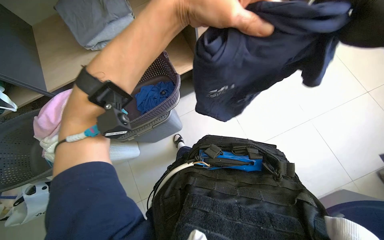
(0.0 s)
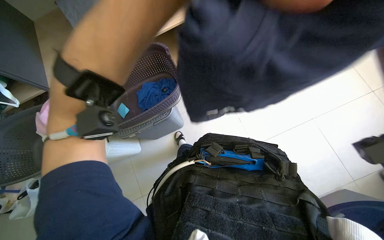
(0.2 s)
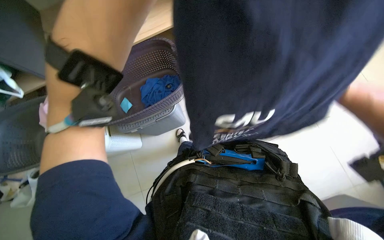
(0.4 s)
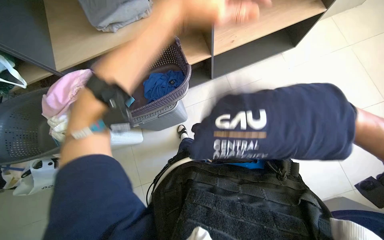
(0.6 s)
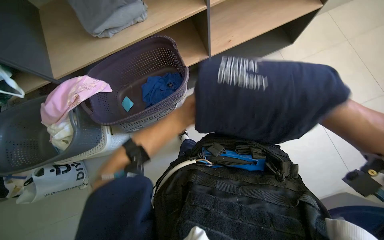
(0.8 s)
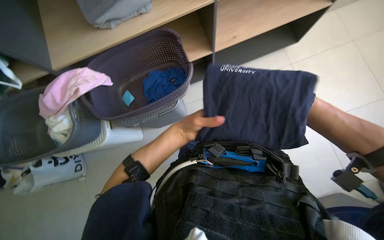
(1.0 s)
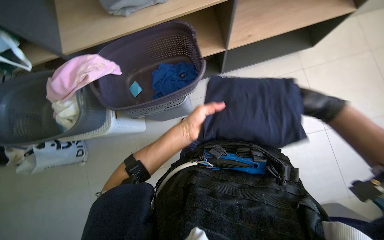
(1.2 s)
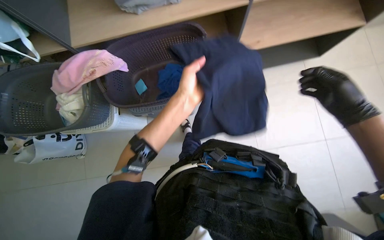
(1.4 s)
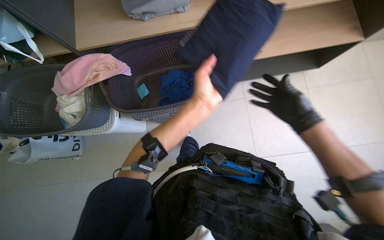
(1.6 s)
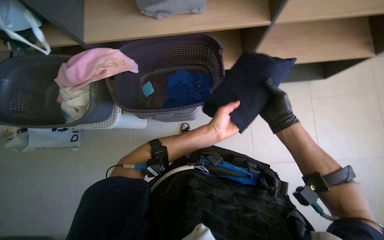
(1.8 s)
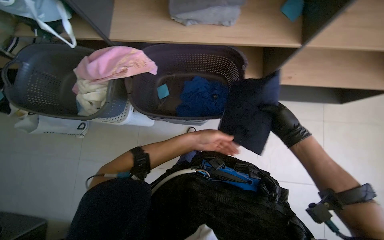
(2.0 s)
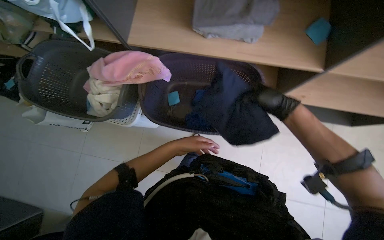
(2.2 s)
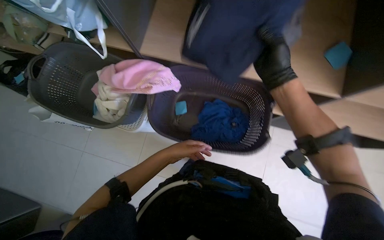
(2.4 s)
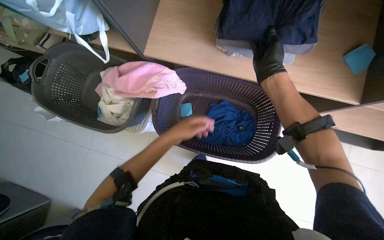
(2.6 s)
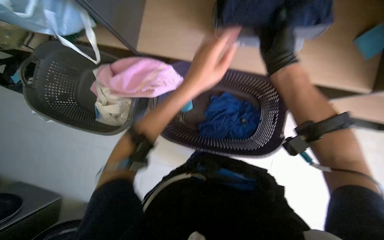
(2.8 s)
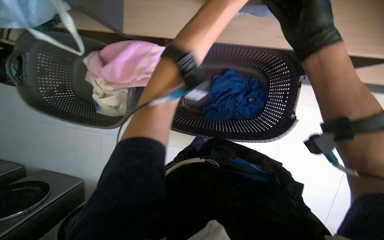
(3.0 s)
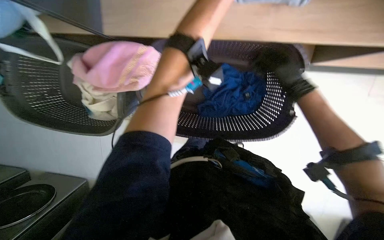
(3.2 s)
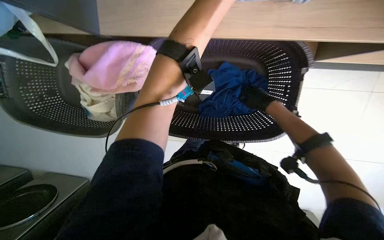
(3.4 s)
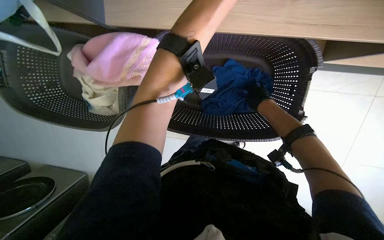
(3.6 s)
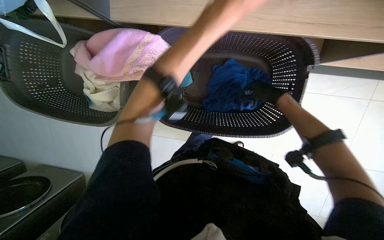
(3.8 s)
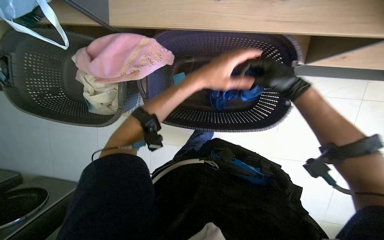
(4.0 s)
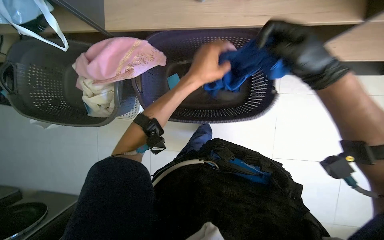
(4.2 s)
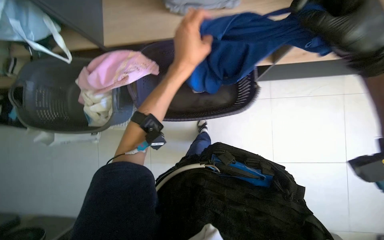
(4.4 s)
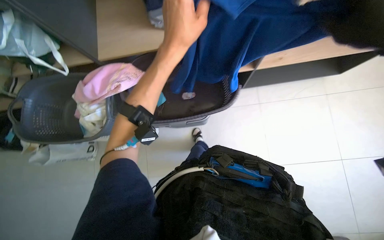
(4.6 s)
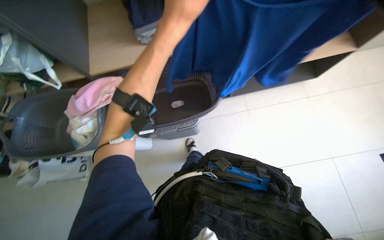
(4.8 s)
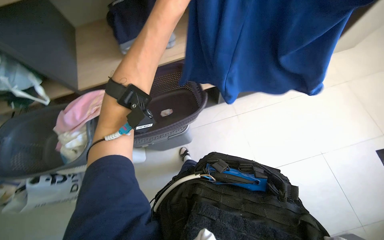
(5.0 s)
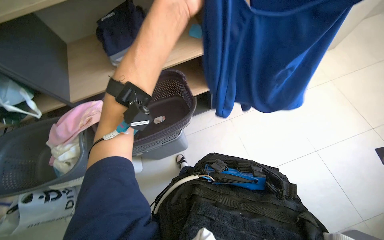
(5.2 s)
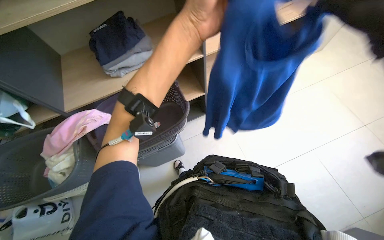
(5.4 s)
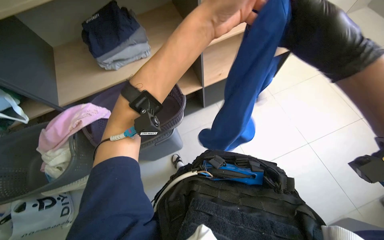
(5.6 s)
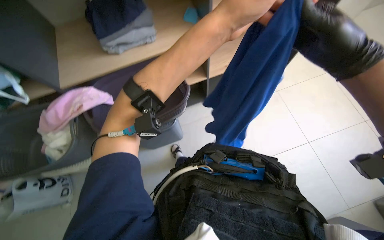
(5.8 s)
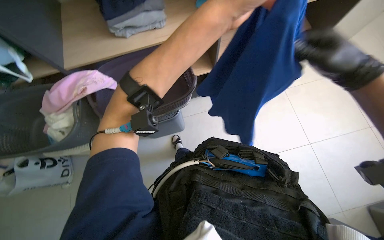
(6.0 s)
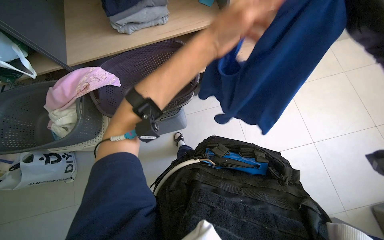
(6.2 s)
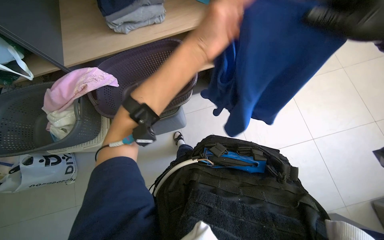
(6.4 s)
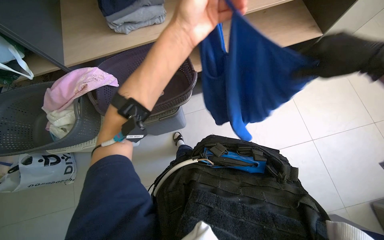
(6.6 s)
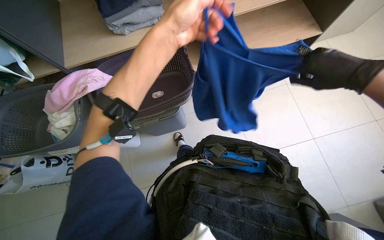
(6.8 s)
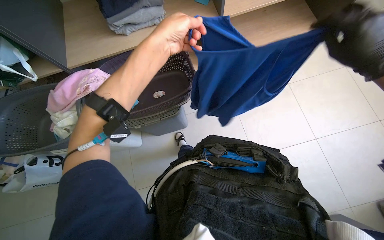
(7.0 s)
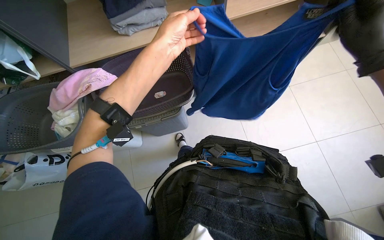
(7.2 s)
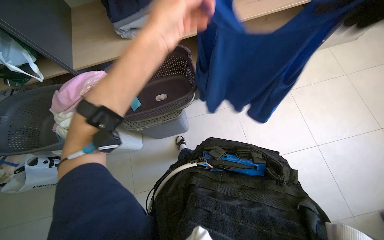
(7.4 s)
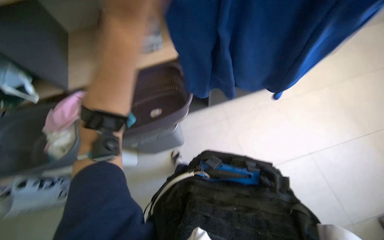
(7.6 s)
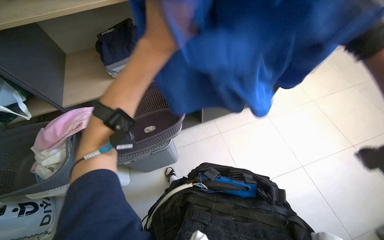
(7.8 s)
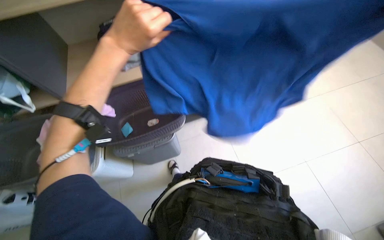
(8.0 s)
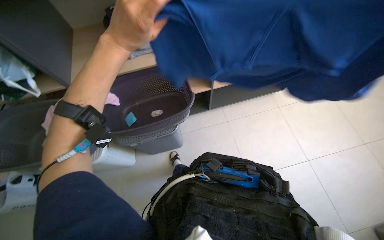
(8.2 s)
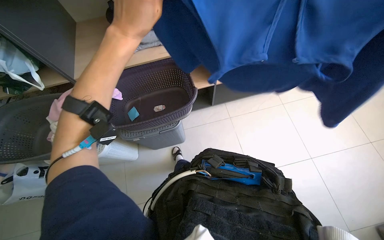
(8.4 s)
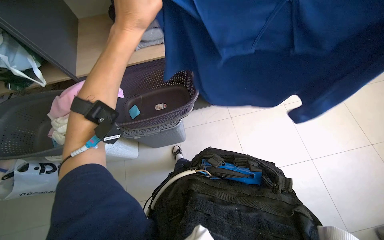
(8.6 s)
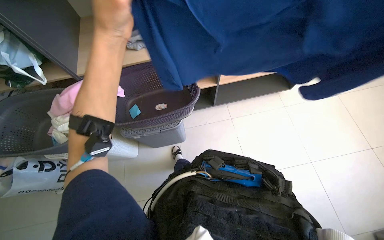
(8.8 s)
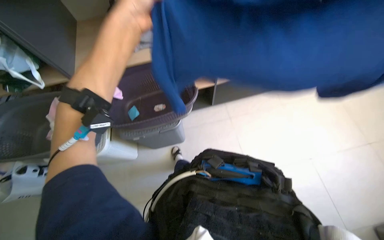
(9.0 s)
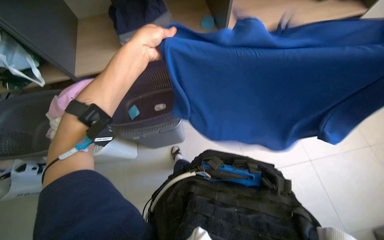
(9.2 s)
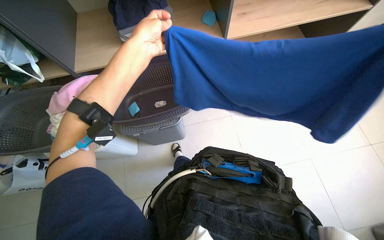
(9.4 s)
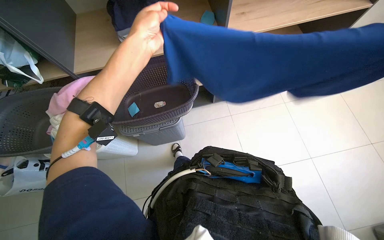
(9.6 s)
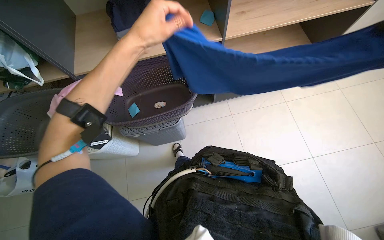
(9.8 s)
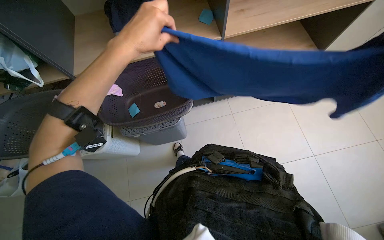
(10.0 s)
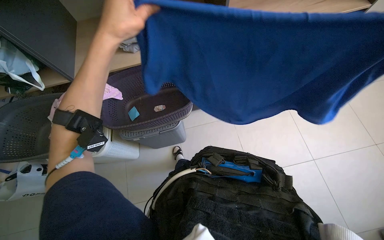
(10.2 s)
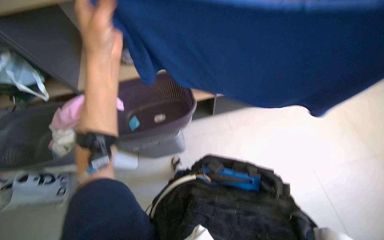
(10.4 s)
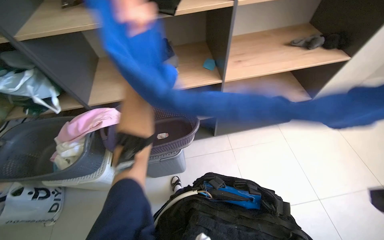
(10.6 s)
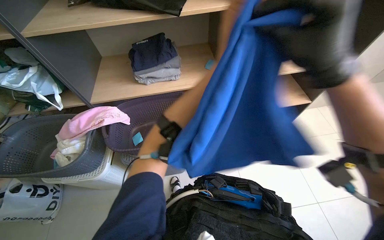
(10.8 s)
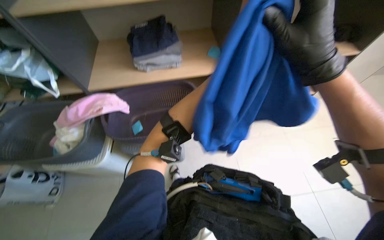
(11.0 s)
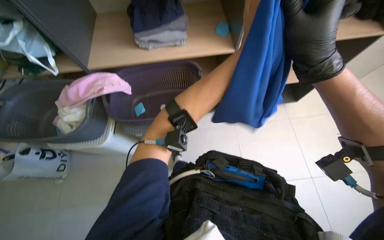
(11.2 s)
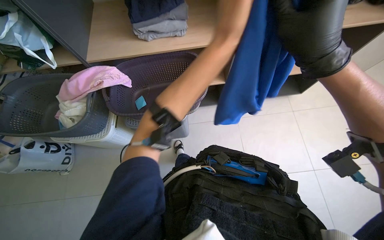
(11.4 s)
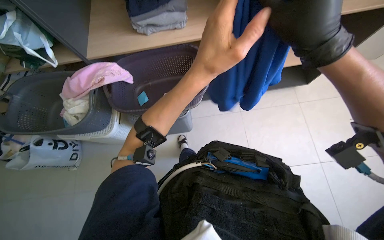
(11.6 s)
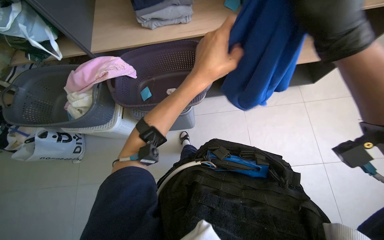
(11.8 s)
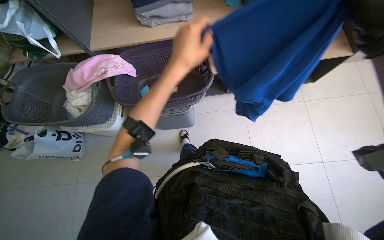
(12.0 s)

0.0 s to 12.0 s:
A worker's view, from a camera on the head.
Job: managing laundry.
The whole recording: Folding and placing clothes on shelf. The worker folds various items of clothing and places them onto a shelf.
1.6 to 3.0 s: The camera pitches downward, by about 15 degrees. The right hand goes approximately 50 cm up the picture and to the left.
4.4 to 6.0 s: The view tips upward by about 15 degrees.
6.0 to 7.6 s: The left hand goes some 15 cm to the left.

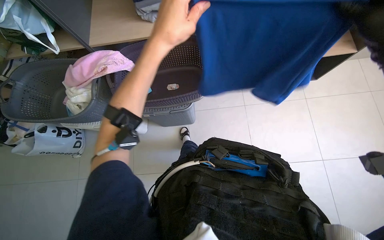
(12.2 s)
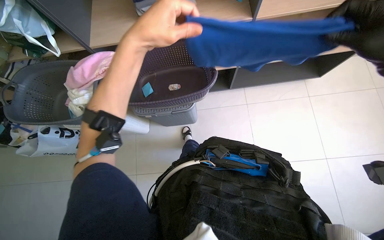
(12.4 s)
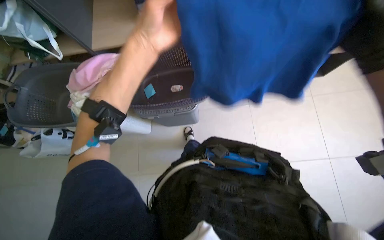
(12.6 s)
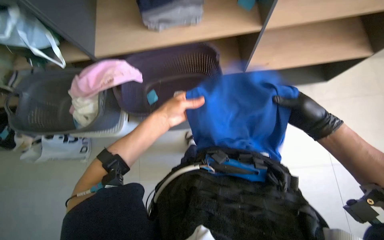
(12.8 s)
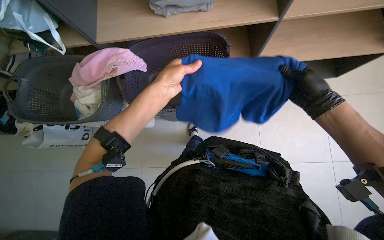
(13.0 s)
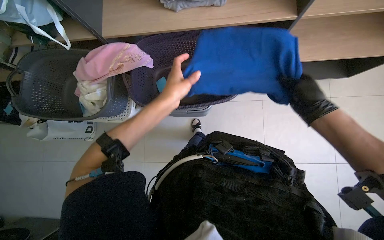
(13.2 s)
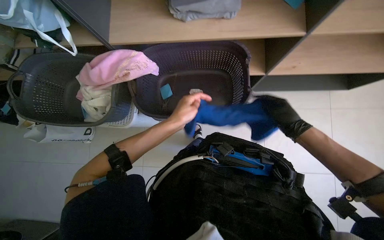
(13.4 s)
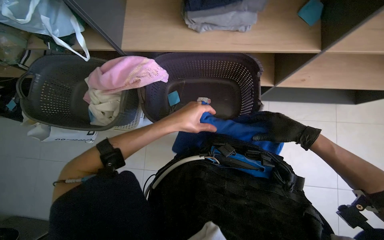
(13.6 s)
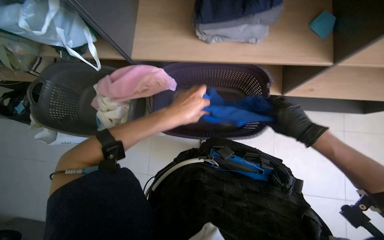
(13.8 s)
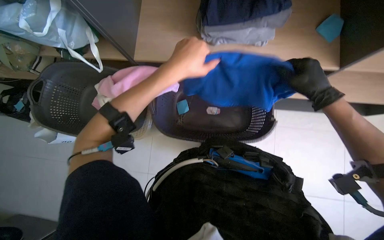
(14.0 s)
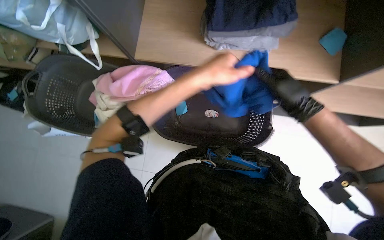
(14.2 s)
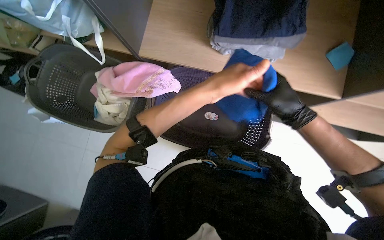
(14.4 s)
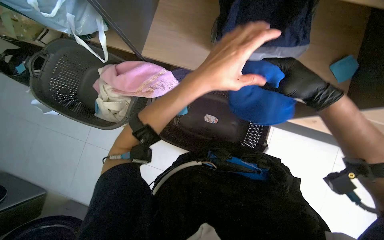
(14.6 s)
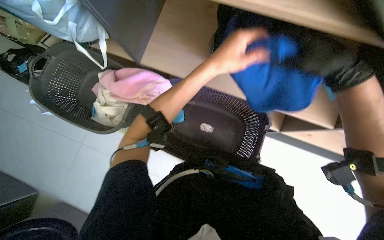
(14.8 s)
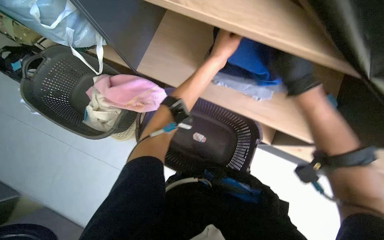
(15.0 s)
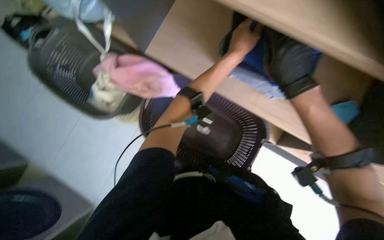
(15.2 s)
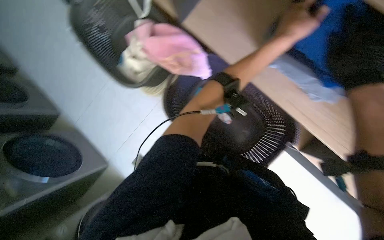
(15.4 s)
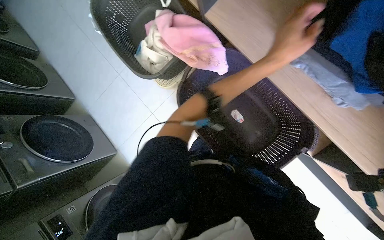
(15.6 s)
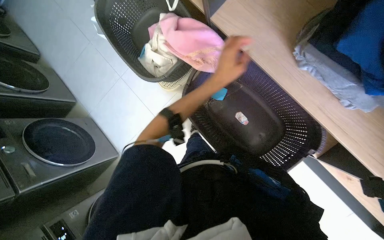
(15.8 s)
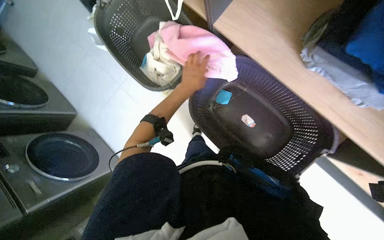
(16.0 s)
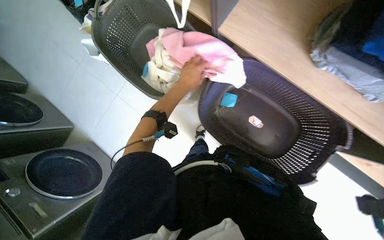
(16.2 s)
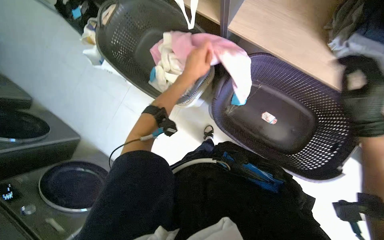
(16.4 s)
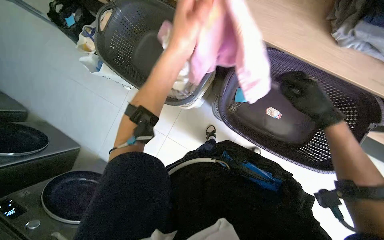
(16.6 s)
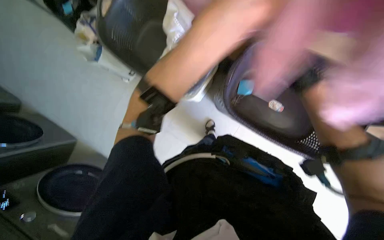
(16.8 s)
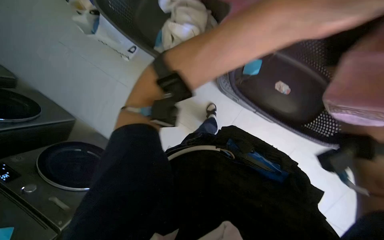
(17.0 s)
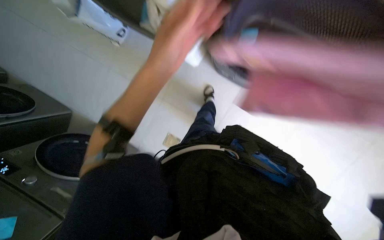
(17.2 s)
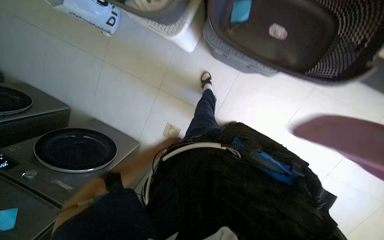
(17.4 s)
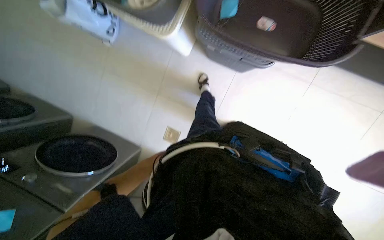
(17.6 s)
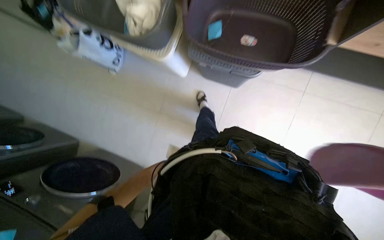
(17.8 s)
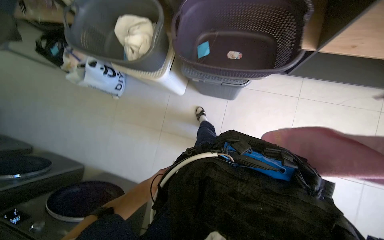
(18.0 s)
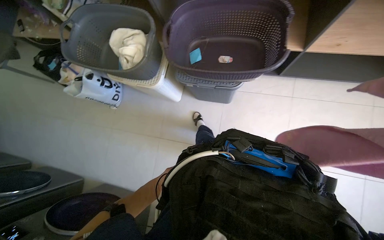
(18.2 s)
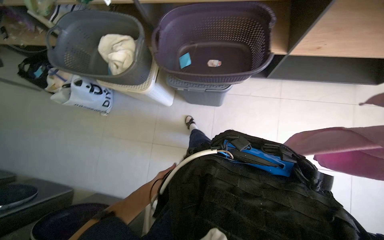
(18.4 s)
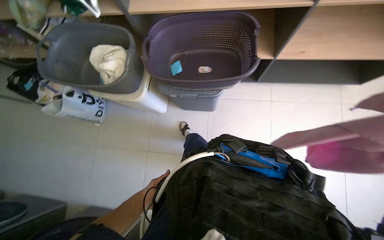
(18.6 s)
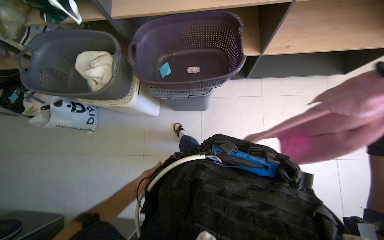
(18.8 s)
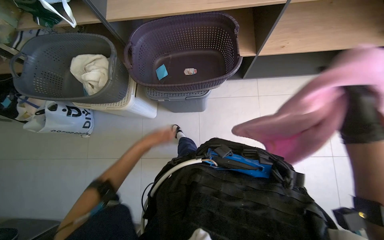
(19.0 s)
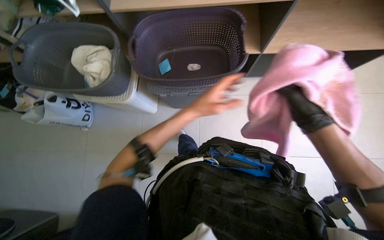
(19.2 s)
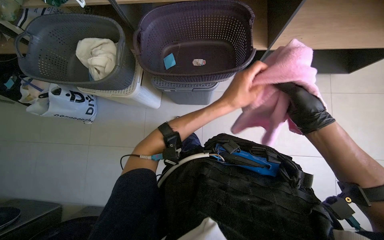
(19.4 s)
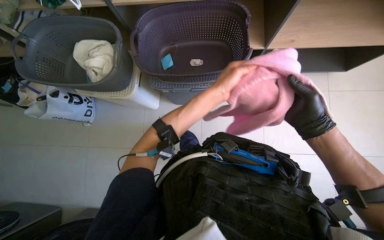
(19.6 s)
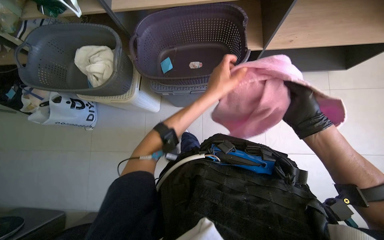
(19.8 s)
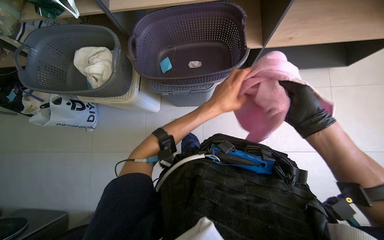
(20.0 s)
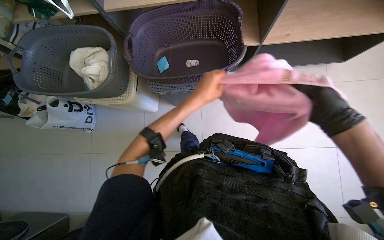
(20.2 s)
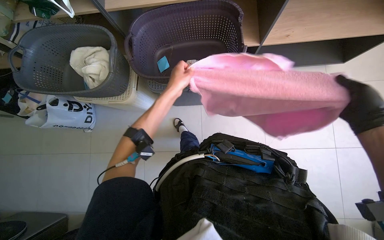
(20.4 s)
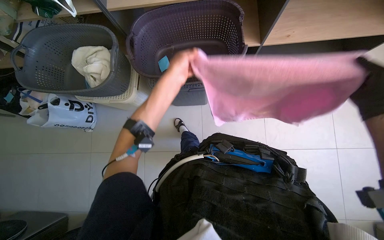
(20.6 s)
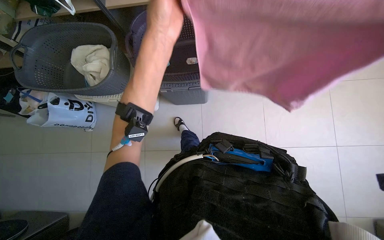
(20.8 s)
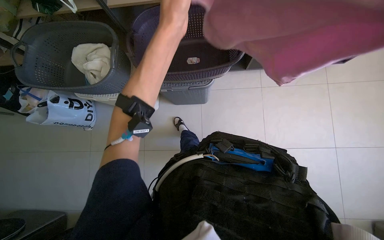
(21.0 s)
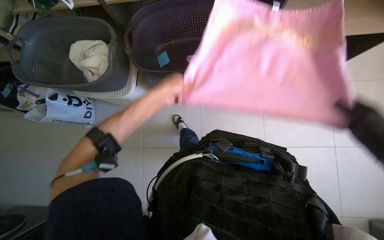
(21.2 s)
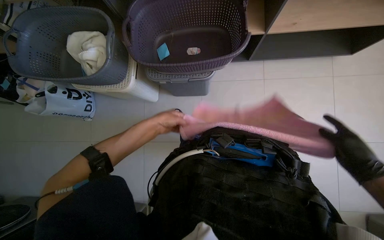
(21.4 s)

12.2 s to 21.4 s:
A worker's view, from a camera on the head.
Job: managing laundry.
The whole recording: Folding and placing clothes on shelf. The worker folds various items of clothing and places them onto a shelf.
12.2 to 13.8 s: The left hand goes roughly 15 cm down the picture.
13.8 to 15.2 s: The left hand shifts approximately 25 cm up the picture and to the right, while the right hand shifts about 25 cm up the picture.
15.2 to 16.8 s: The left hand travels to the left by about 50 cm.
18.4 to 19.8 s: The left hand is displaced up the picture and to the right by roughly 50 cm.
19.8 to 21.4 s: The left hand moves to the left, approximately 15 cm, and travels nearer to the camera and back again, some 15 cm each way.
